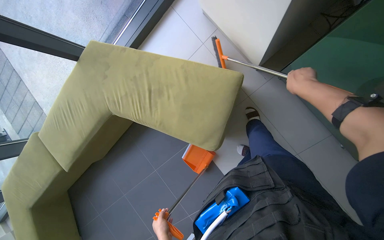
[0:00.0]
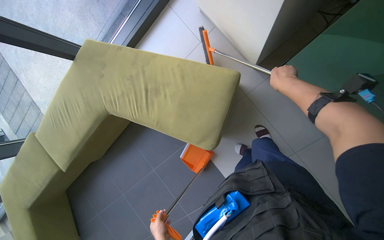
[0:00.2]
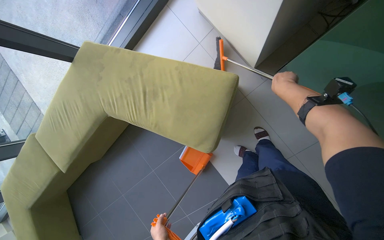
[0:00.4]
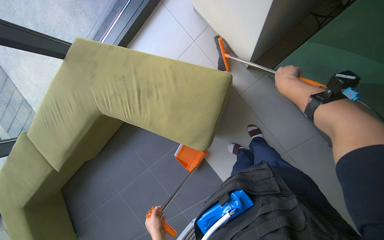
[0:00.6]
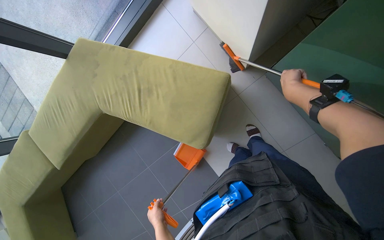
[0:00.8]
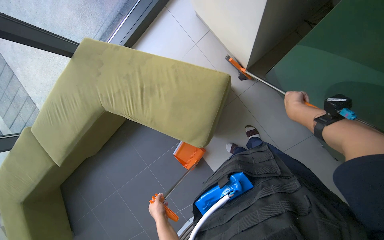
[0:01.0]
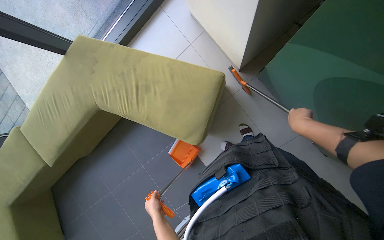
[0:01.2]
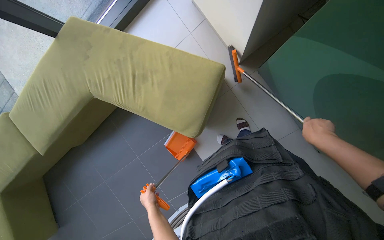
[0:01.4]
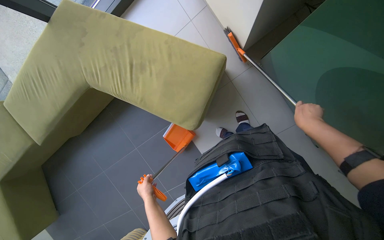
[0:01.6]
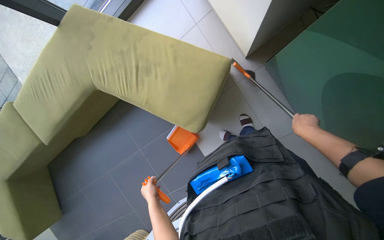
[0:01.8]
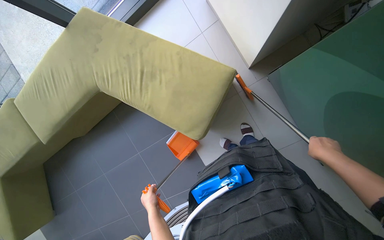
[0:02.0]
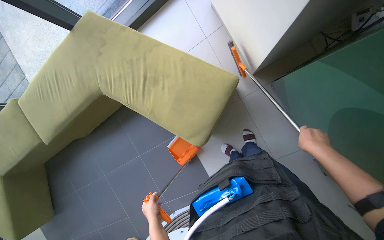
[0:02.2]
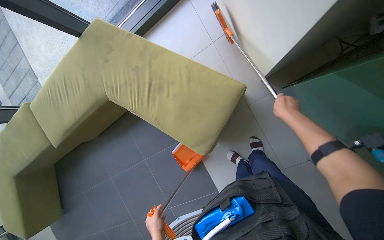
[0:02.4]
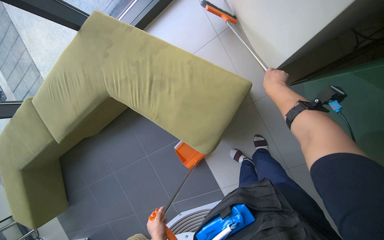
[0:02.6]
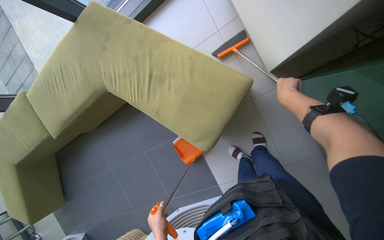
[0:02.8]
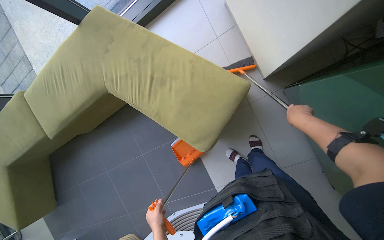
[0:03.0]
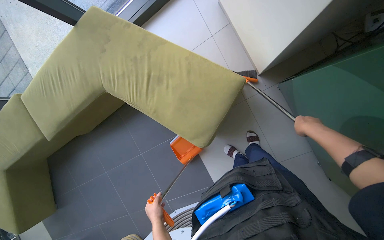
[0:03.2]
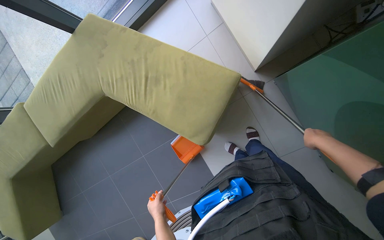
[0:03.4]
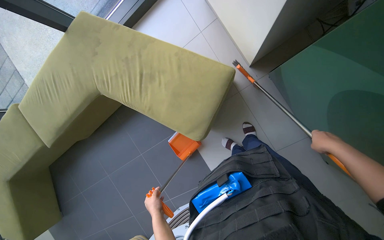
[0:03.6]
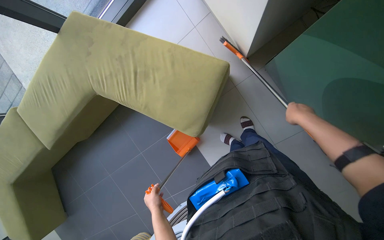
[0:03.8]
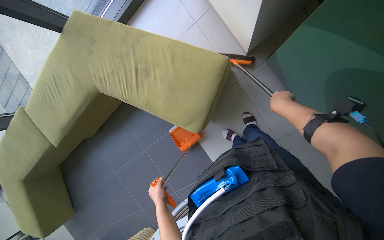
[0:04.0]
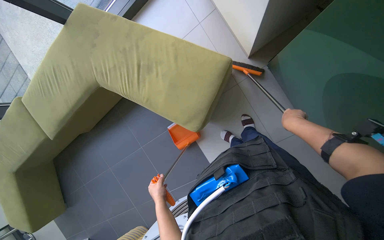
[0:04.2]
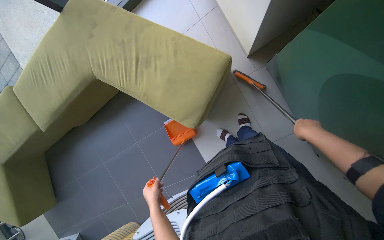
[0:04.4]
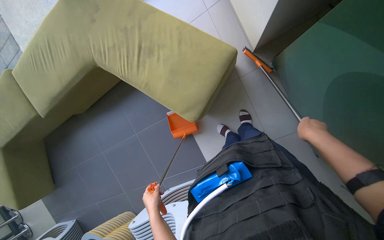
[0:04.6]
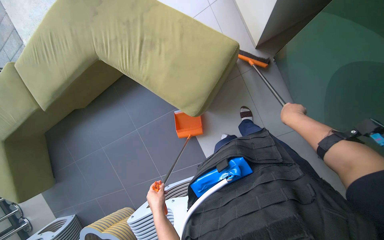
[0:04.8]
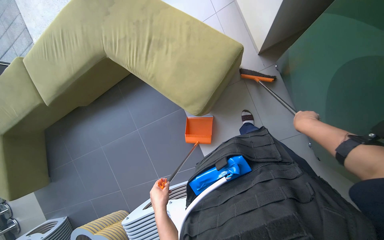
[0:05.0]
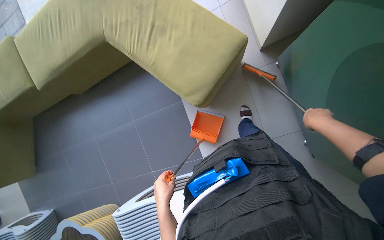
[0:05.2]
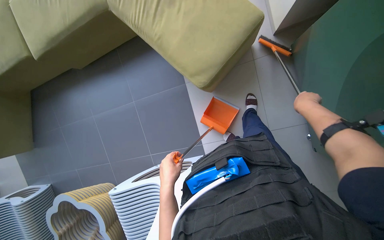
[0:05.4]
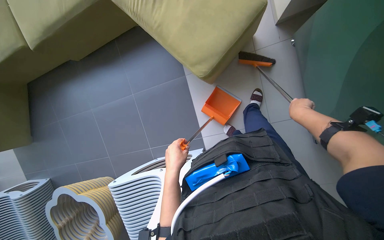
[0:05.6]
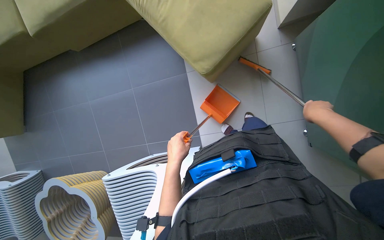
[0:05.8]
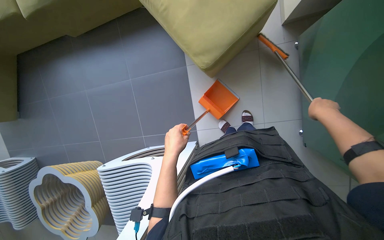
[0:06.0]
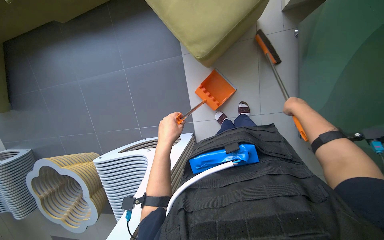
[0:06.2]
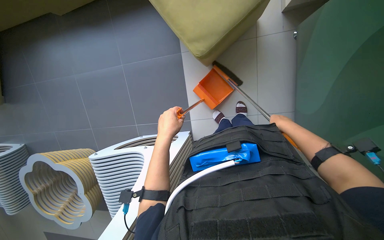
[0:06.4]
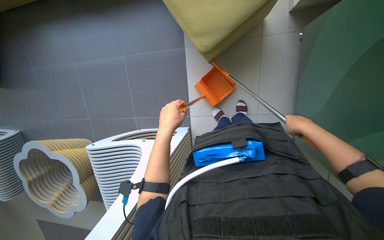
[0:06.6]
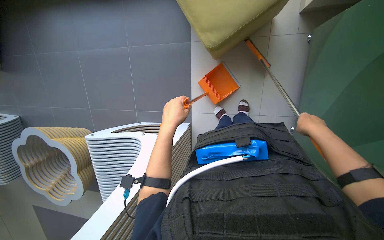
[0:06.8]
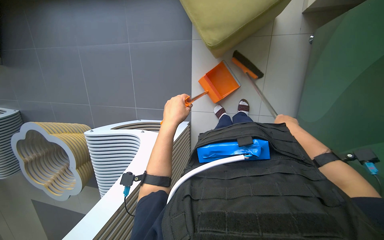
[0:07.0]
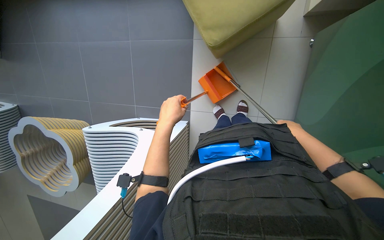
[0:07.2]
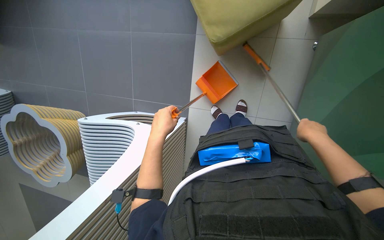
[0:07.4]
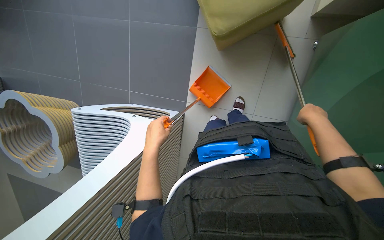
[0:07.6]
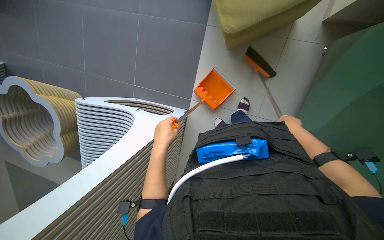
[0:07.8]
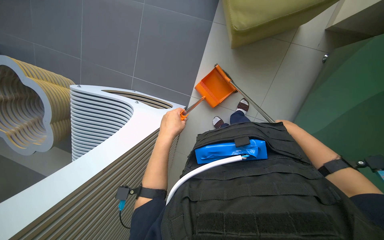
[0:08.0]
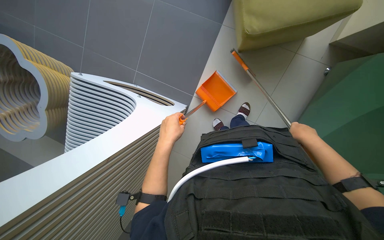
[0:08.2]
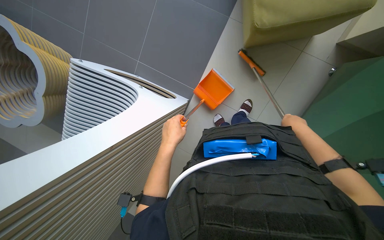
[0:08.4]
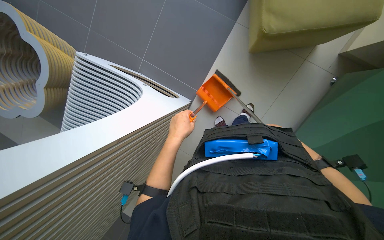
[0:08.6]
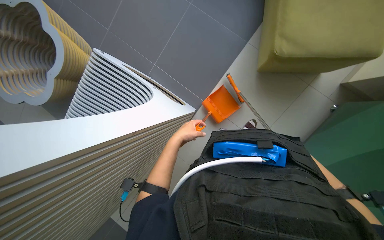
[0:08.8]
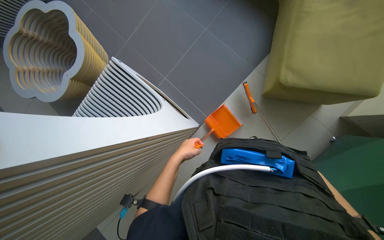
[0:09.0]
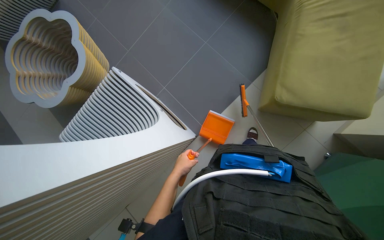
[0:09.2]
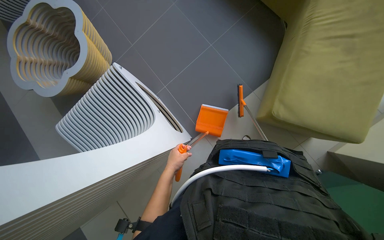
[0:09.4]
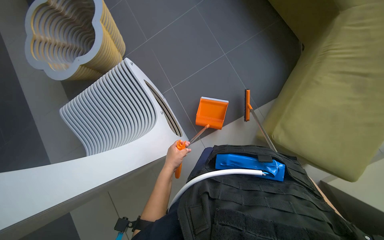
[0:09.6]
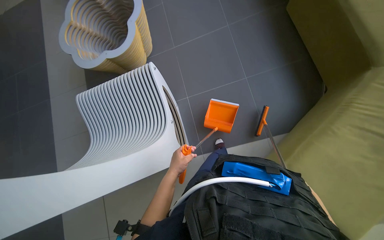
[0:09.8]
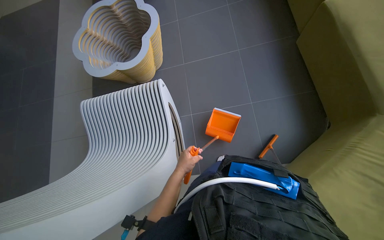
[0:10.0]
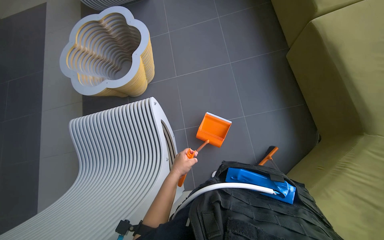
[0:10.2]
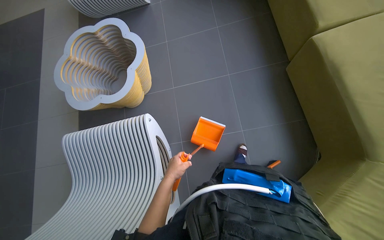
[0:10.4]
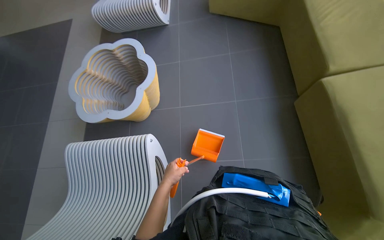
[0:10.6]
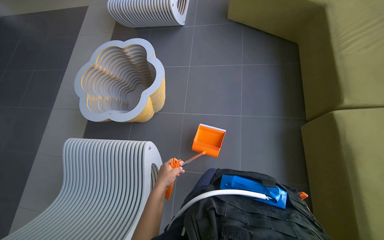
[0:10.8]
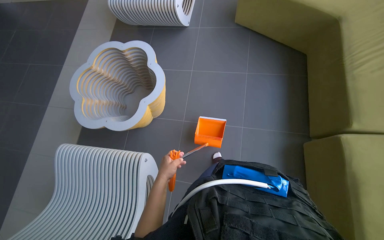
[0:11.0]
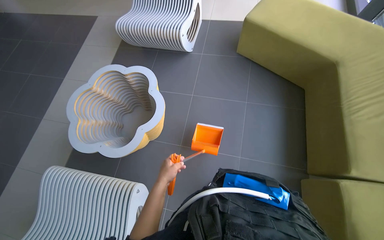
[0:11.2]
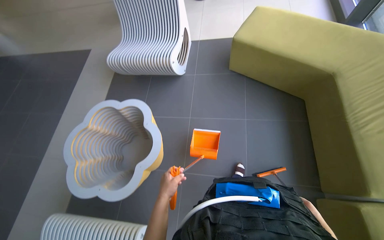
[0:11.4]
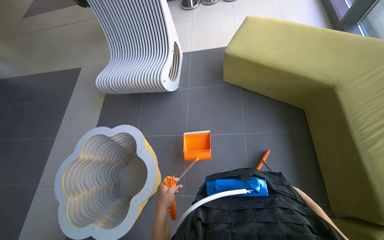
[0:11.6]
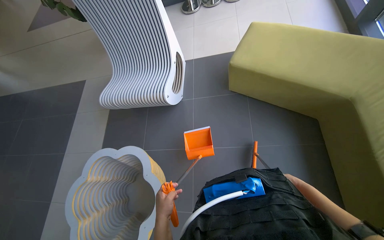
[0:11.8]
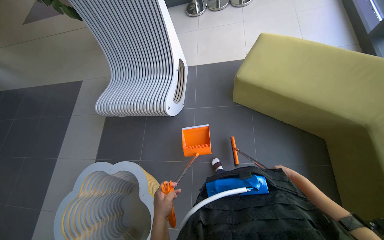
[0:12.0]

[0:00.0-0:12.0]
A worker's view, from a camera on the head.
Job: sweeping floor.
The whole recording: Sweeping floor with dustpan. The worker sweeps debris from the floor using a long-handled brush and collects it with a dustpan.
0:00.0 to 0:01.6: The right hand is displaced down the picture by some 20 cm.
0:01.6 to 0:03.0: The right hand reaches approximately 30 cm up the picture, then returns.
0:03.0 to 0:04.4: The right hand goes up and down the picture, approximately 15 cm each way, reversing 2 times.
0:04.4 to 0:06.0: The view tips downward by some 15 degrees. The left hand heads to the right and nearer to the camera, covering approximately 15 cm.
0:06.0 to 0:07.6: The right hand goes nearer and farther, about 15 cm each way, reversing 3 times.
0:07.6 to 0:09.0: The wearer looks roughly 15 degrees further upward. Everything in view rotates roughly 30 degrees clockwise. The left hand shifts some 25 cm down the picture and farther from the camera.
0:09.0 to 0:10.4: The camera pitches upward, by about 20 degrees. The left hand goes some 10 cm nearer to the camera.

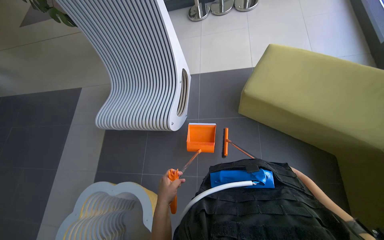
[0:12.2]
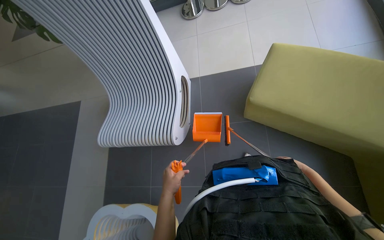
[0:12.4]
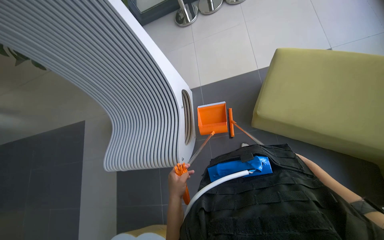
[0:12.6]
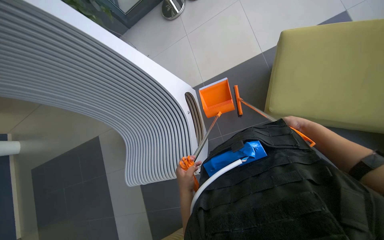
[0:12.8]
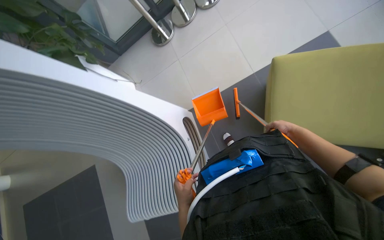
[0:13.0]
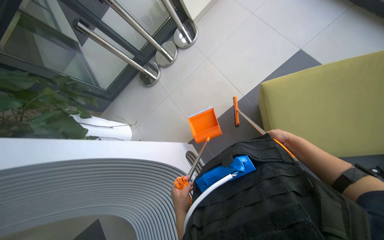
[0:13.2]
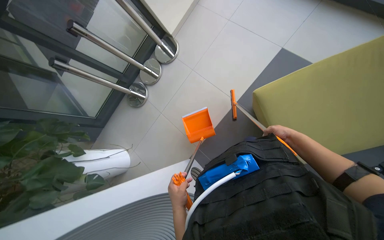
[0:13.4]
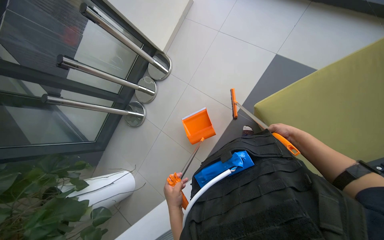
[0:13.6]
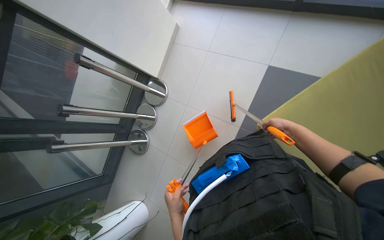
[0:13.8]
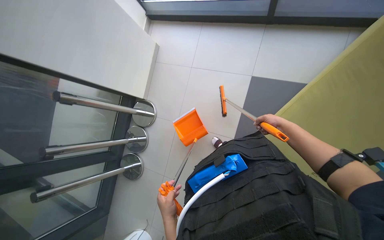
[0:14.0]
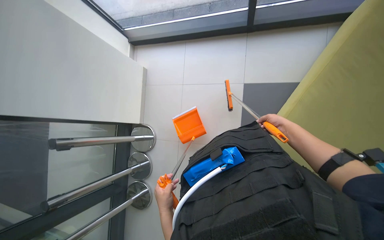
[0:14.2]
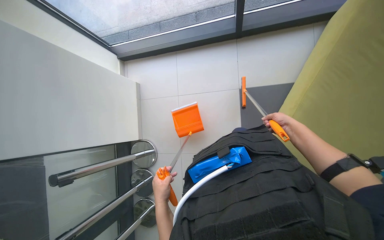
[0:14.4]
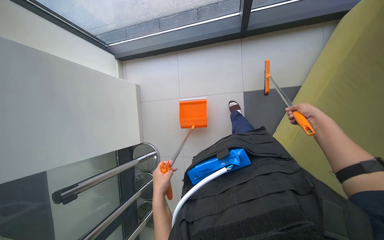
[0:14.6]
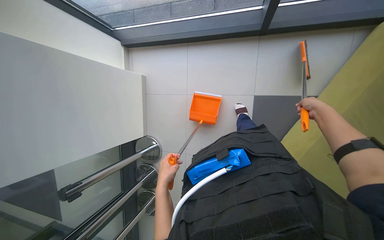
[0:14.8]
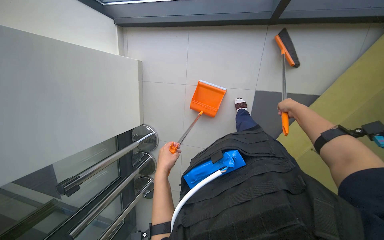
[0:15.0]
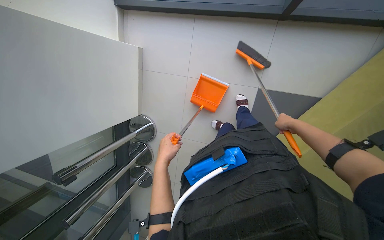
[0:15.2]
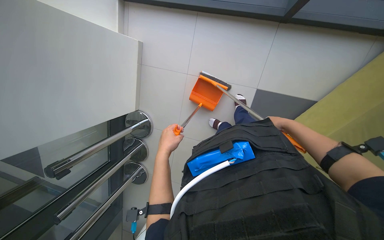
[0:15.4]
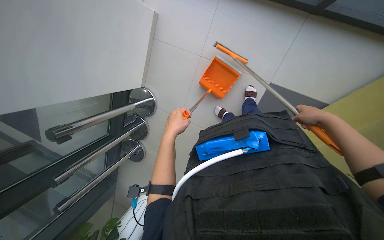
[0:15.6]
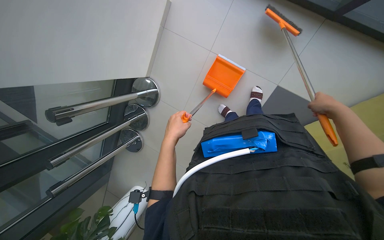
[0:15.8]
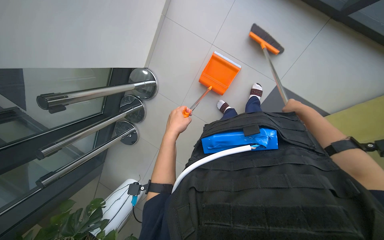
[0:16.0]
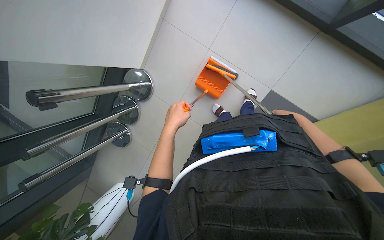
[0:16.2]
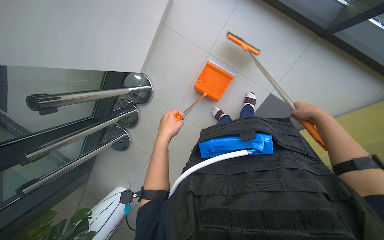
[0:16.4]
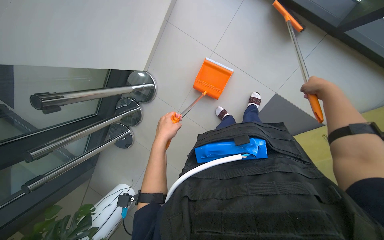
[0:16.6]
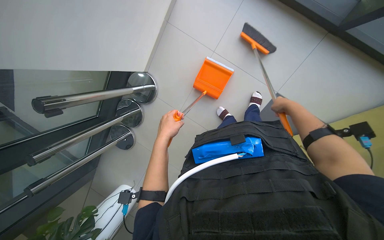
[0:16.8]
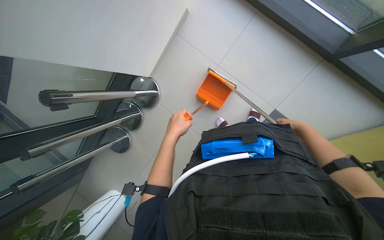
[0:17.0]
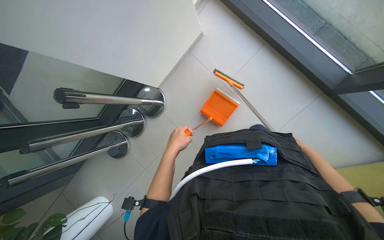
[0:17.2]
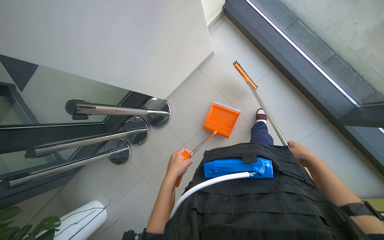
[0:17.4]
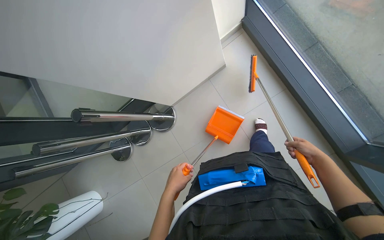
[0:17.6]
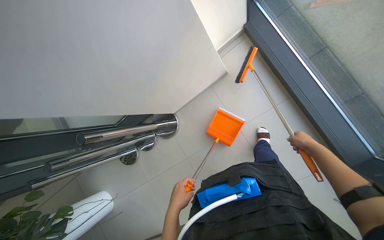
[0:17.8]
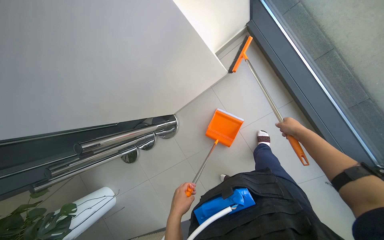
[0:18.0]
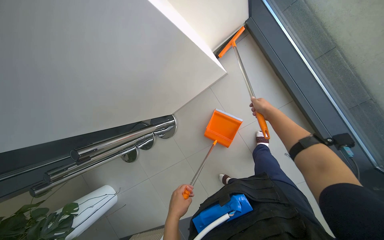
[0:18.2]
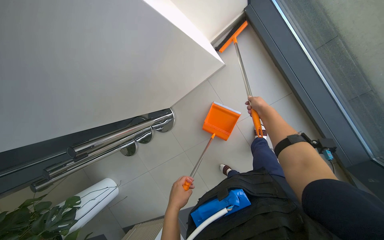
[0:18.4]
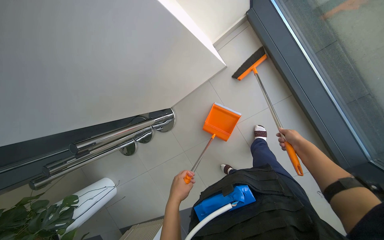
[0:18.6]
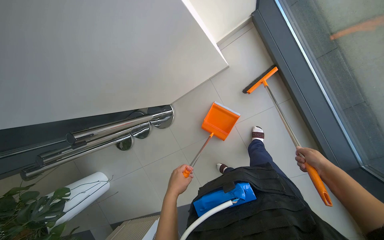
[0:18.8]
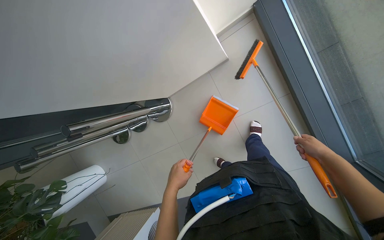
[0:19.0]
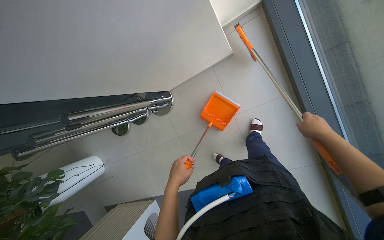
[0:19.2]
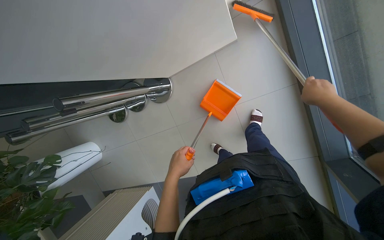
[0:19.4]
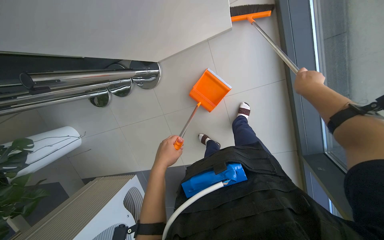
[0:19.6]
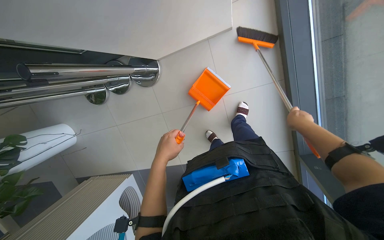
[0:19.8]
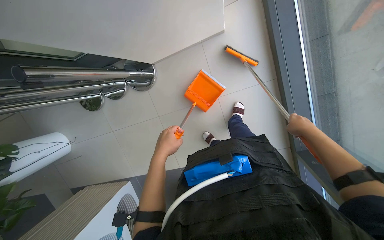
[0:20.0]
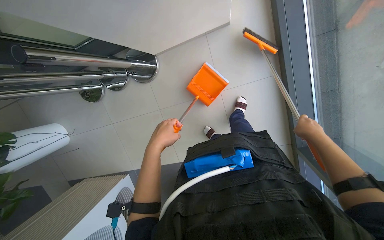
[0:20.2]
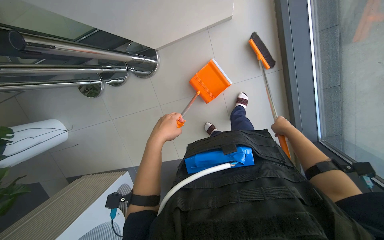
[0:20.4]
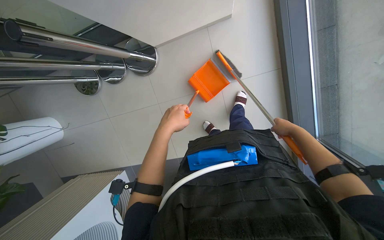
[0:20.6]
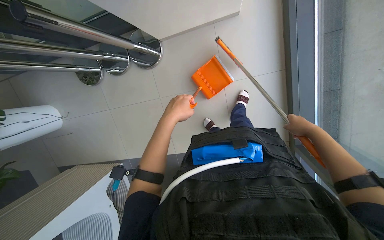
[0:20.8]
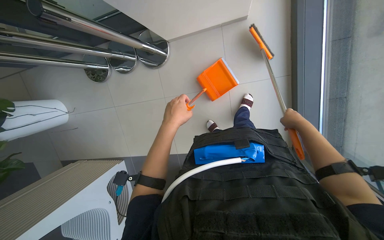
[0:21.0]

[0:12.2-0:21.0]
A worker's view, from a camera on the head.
Job: sweeping floor.
The whole recording: Sweeping floor with dustpan. The worker sweeps debris from the floor using a long-handled brush and collects it with a dustpan.
0:12.2 to 0:13.6: The scene rotates counterclockwise by roughly 35 degrees.
0:13.6 to 0:15.2: The camera is carried roughly 50 cm. The scene turns approximately 30 degrees counterclockwise in the picture.
0:15.2 to 0:16.6: The right hand swings nearer and farther, approximately 15 cm each way, with 2 reversals.
0:18.0 to 0:19.6: The camera pitches downward, by about 20 degrees. The left hand is displaced up the picture by some 10 cm. The right hand goes up and down the picture, roughly 25 cm each way, reversing 2 times.
0:19.6 to 0:21.0: The right hand moves down the picture, approximately 20 cm.
